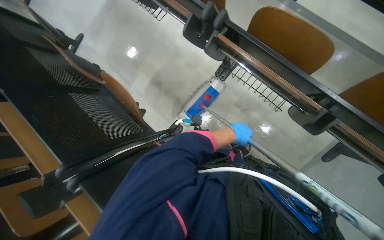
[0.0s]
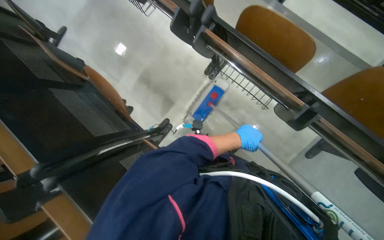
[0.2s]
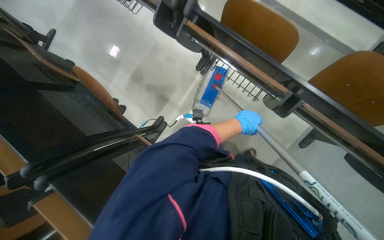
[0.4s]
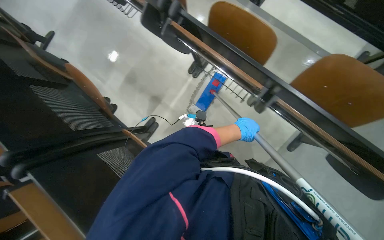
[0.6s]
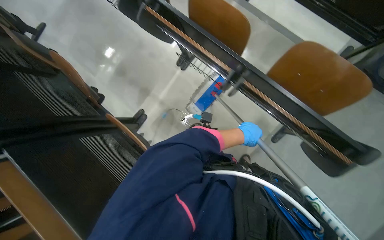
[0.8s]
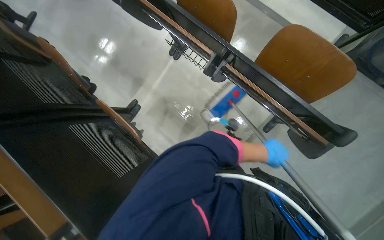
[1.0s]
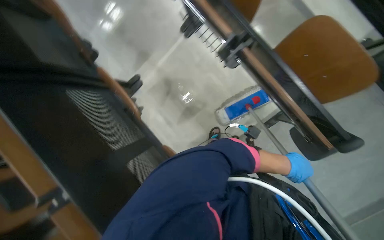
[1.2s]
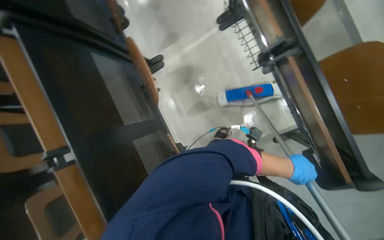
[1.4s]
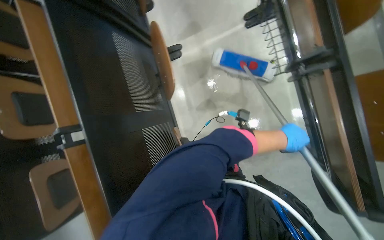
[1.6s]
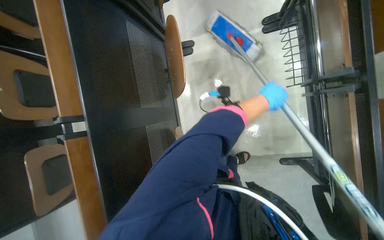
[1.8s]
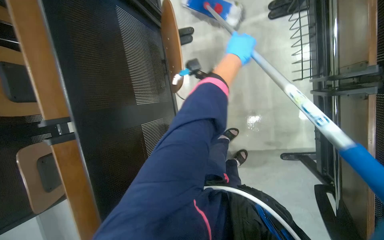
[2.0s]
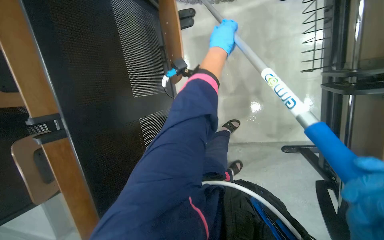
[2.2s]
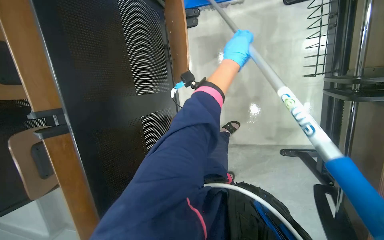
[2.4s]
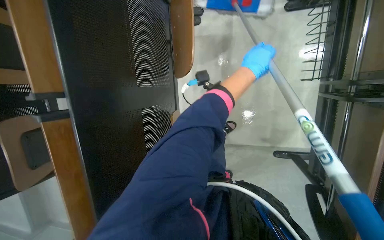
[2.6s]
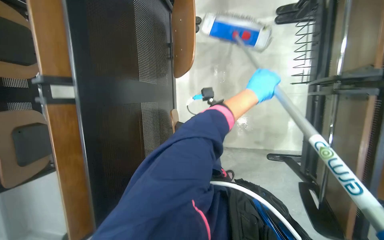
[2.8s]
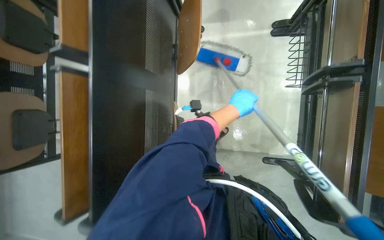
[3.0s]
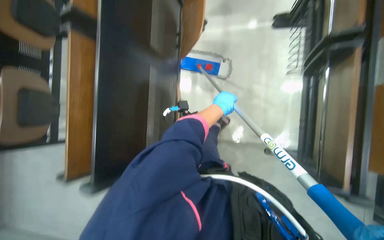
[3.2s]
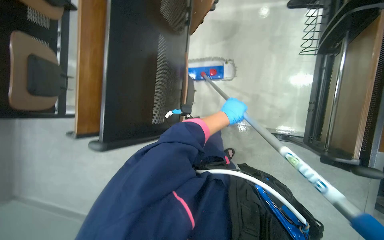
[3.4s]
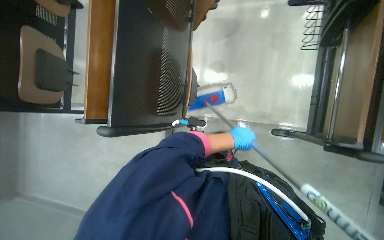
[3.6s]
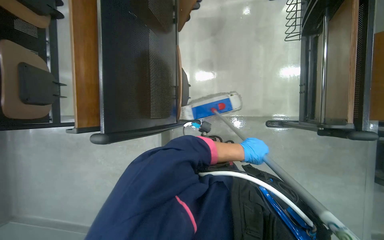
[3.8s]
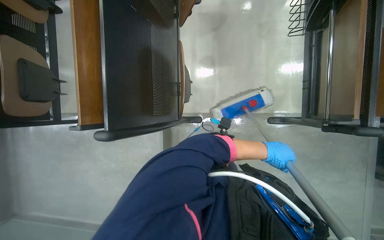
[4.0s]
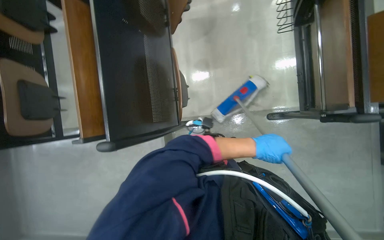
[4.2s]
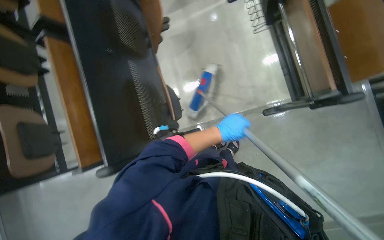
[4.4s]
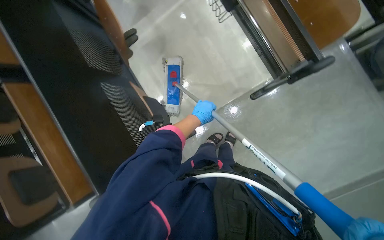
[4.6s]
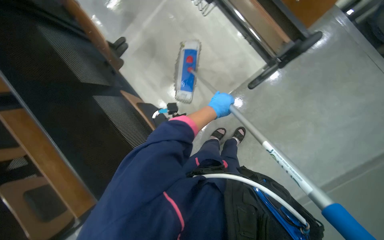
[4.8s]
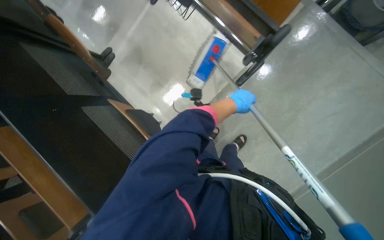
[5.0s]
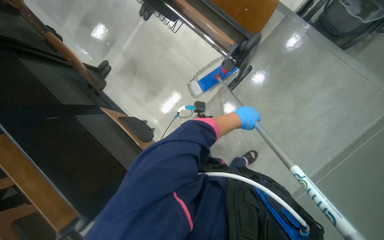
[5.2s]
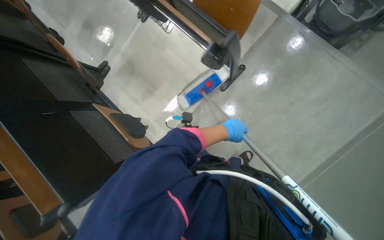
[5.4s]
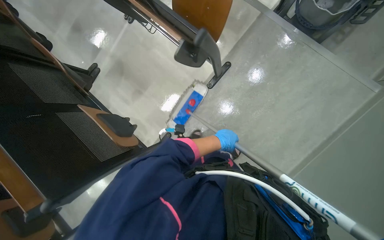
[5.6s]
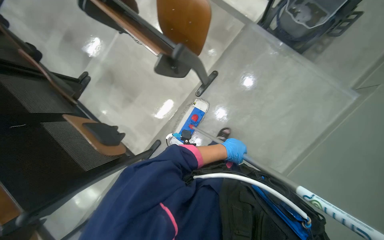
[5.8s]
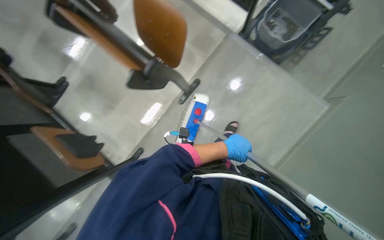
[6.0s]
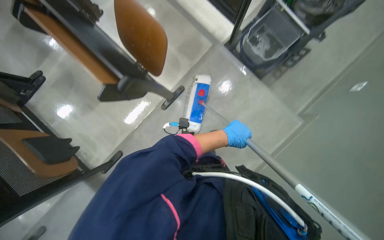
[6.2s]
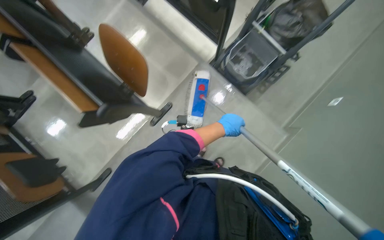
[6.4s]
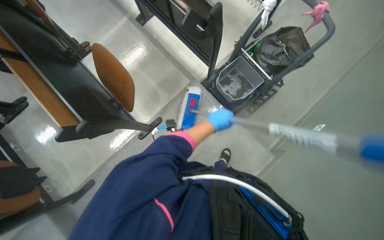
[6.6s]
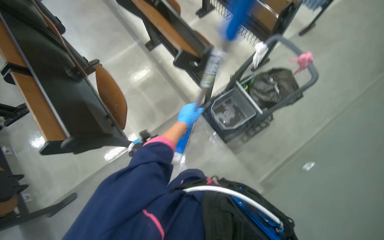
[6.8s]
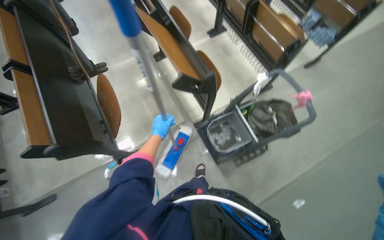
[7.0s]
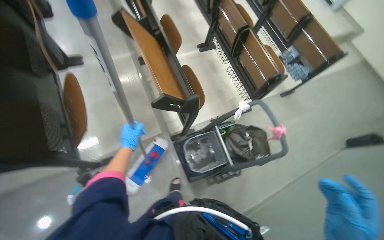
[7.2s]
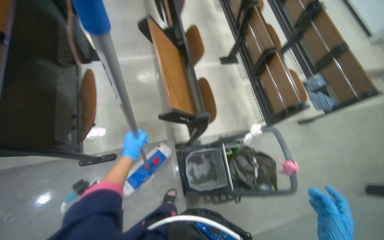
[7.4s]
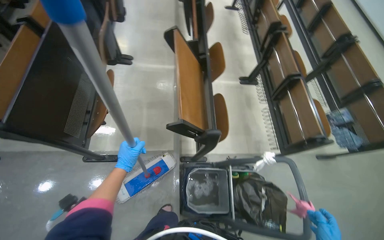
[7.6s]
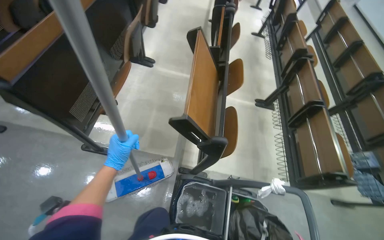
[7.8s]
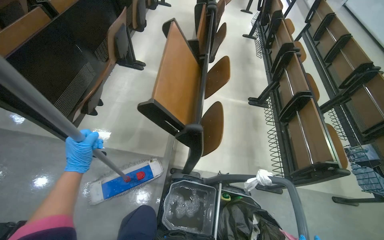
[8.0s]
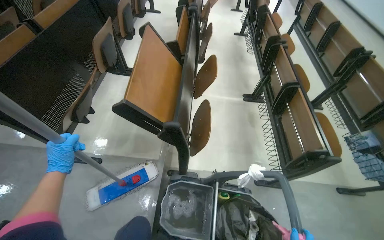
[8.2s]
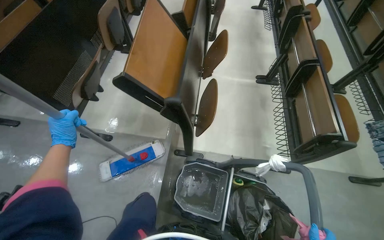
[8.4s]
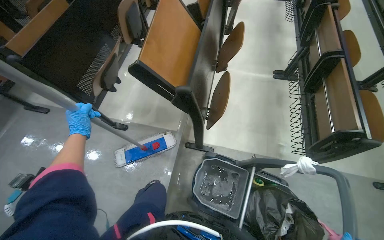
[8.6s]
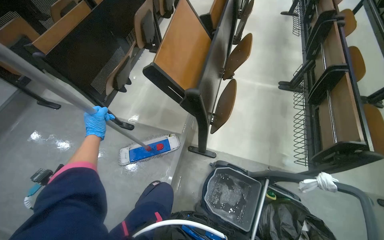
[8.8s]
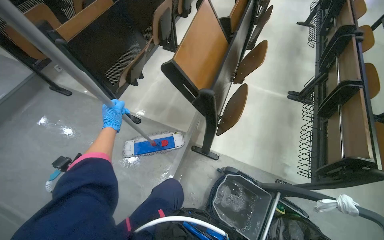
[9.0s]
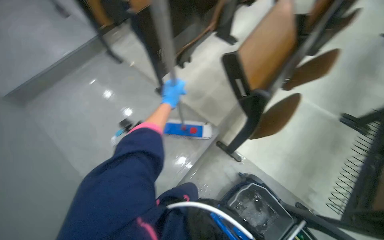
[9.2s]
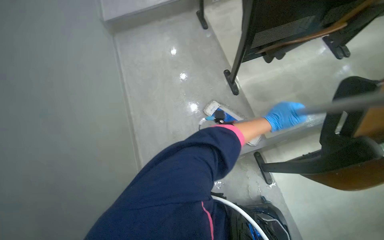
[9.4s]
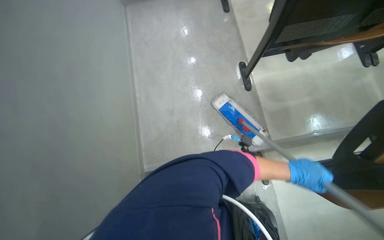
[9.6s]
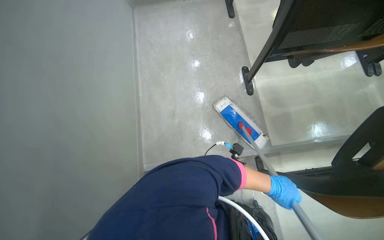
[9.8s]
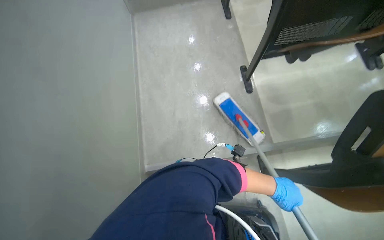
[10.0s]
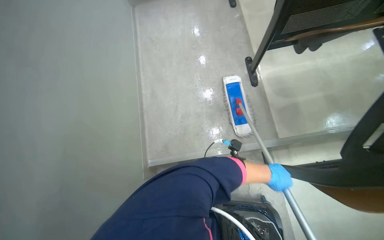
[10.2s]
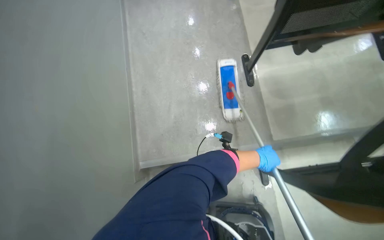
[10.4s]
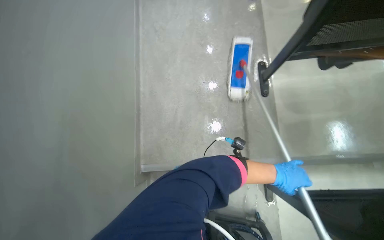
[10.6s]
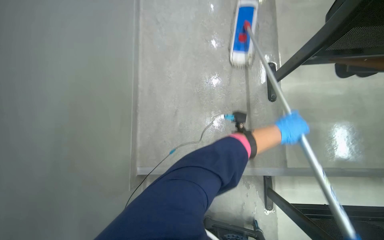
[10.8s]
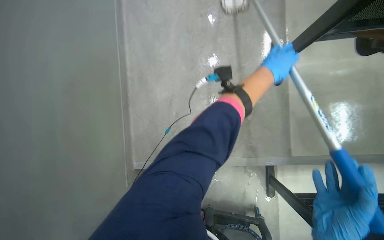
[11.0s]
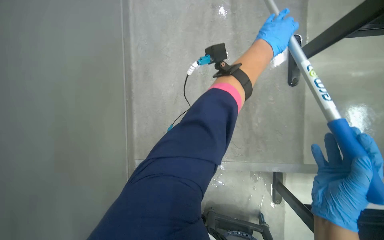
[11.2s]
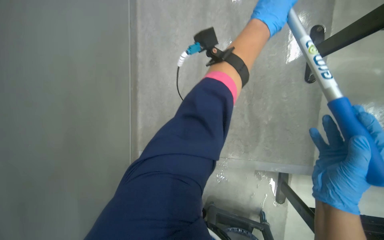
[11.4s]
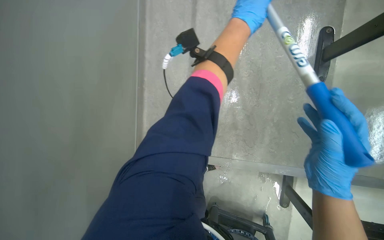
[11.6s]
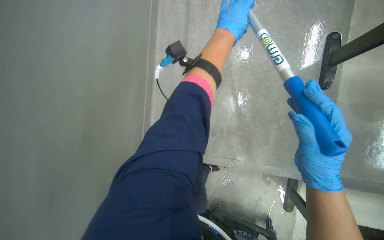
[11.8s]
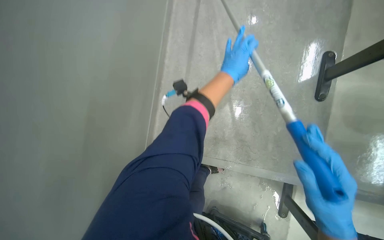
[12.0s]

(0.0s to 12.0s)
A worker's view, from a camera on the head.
Job: mopping floor.
The whole recording: Mopping auditorium floor. The worker mops the floor in the auditorium.
0.0s - 1.6s: The scene rotates clockwise by roughly 30 degrees.
1.6s - 3.0s: The left hand travels to the left by roughly 20 cm.
3.0s - 4.4s: The left hand heads down the picture, covering about 40 cm.
4.4s - 6.0s: The head travels roughly 50 cm. The scene rotates counterclockwise by about 35 degrees.
6.0s - 7.6s: The camera travels approximately 70 cm. The view tips upward by about 25 degrees. The scene turns approximately 50 degrees clockwise in the picture.
7.6s - 9.0s: The head turns to the left by about 25 degrees.
9.0s - 10.4s: The head rotates roughly 45 degrees to the left. The camera pitches downward, by roughly 20 degrees.
10.4s - 12.0s: The camera pitches downward, by about 10 degrees. The left hand shifts approximately 50 cm up the picture and to the left.

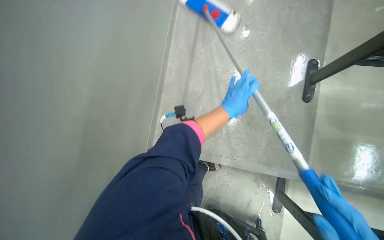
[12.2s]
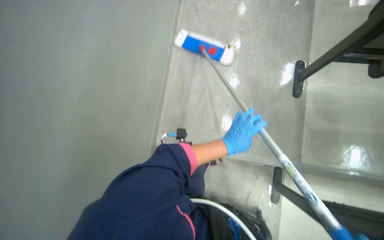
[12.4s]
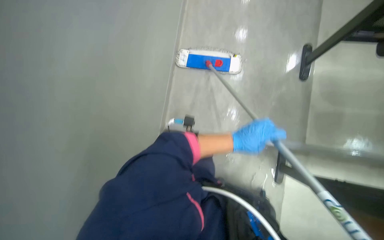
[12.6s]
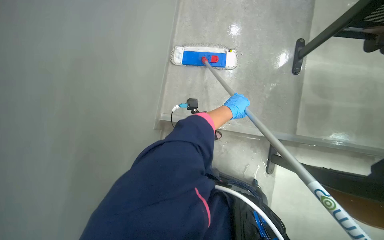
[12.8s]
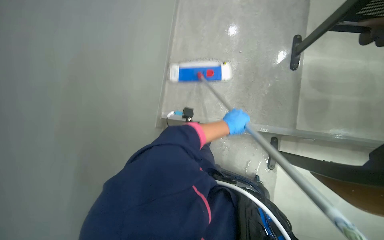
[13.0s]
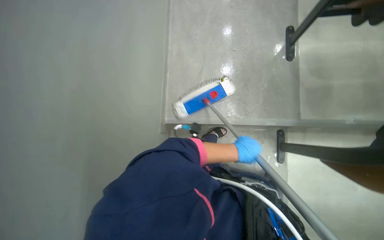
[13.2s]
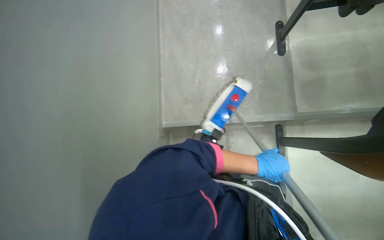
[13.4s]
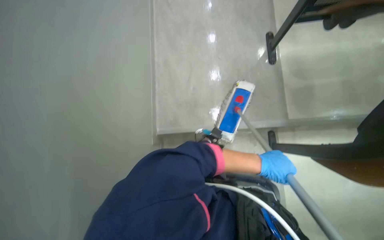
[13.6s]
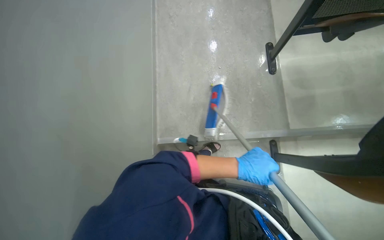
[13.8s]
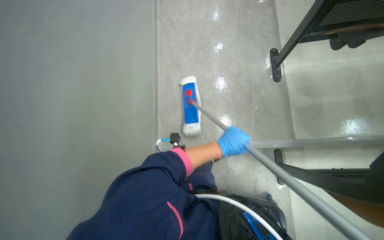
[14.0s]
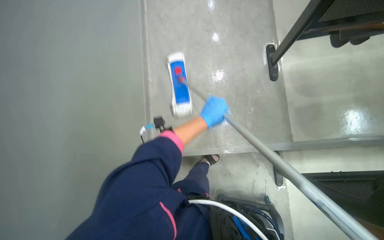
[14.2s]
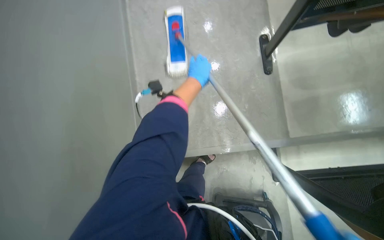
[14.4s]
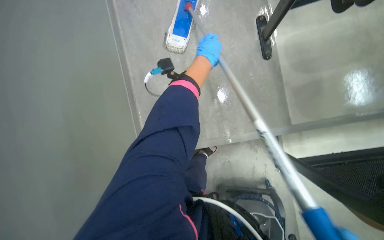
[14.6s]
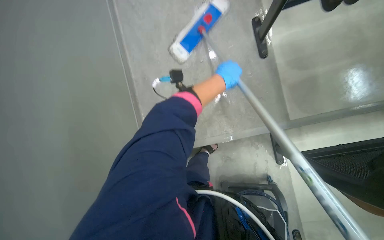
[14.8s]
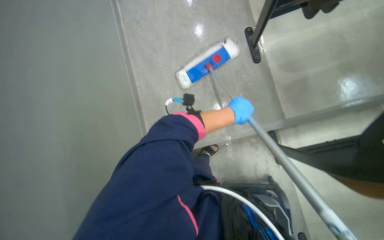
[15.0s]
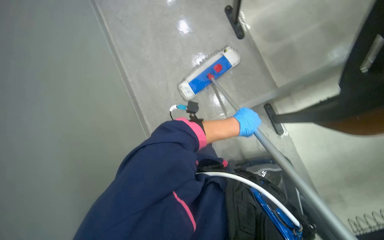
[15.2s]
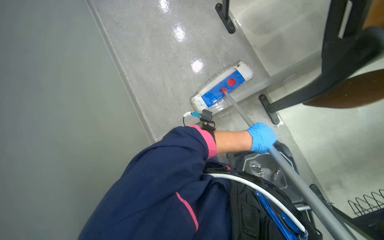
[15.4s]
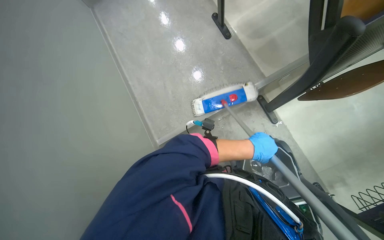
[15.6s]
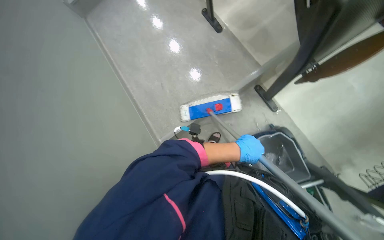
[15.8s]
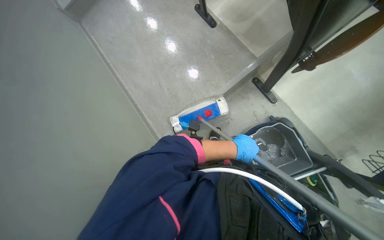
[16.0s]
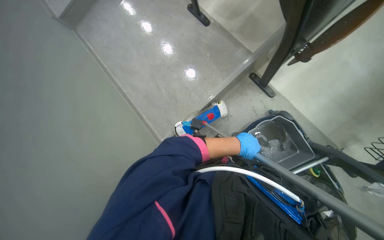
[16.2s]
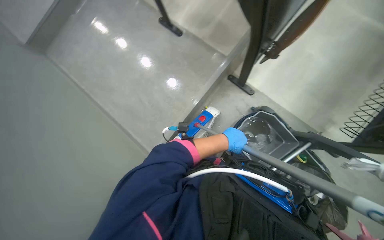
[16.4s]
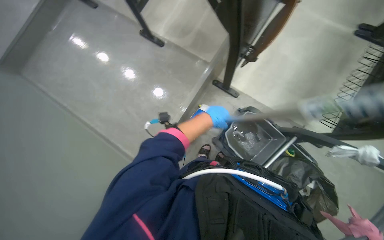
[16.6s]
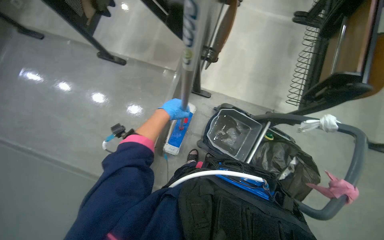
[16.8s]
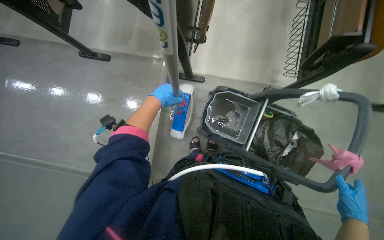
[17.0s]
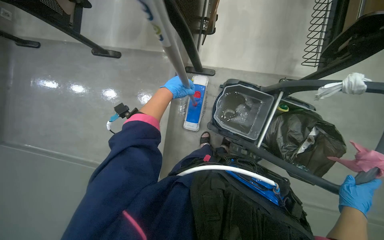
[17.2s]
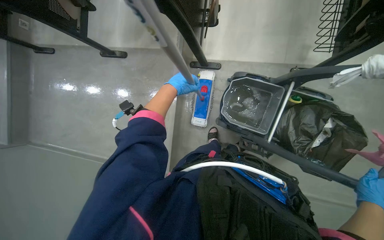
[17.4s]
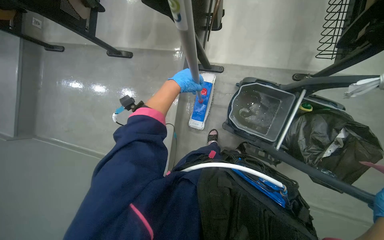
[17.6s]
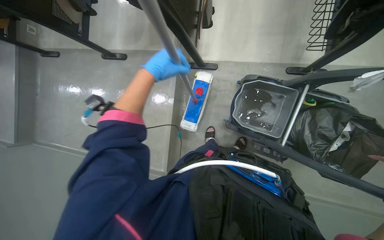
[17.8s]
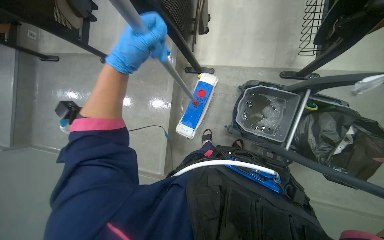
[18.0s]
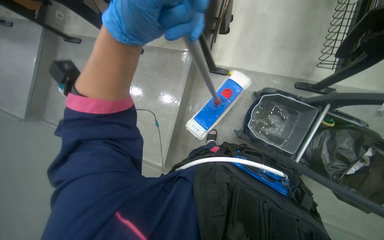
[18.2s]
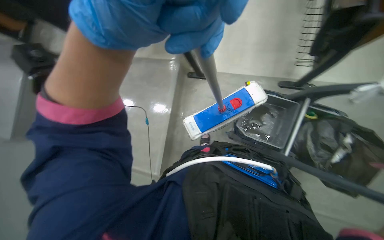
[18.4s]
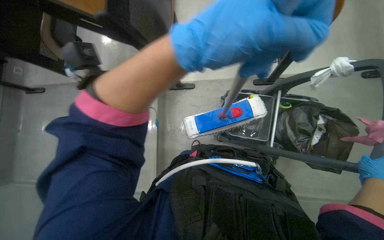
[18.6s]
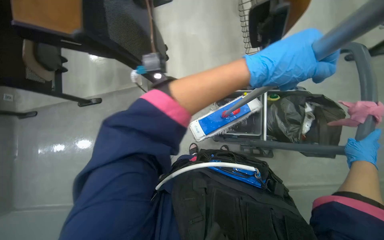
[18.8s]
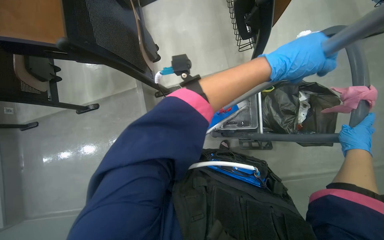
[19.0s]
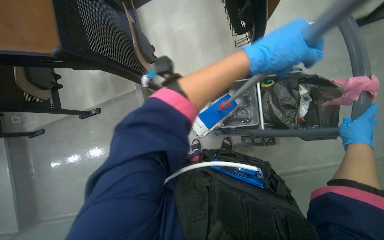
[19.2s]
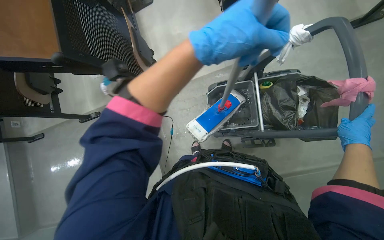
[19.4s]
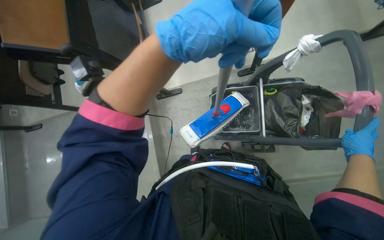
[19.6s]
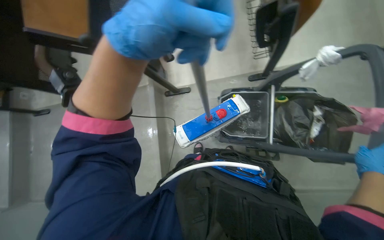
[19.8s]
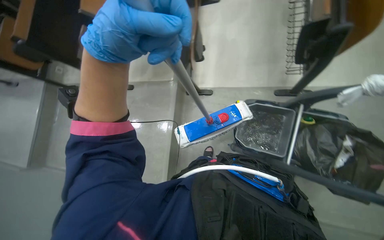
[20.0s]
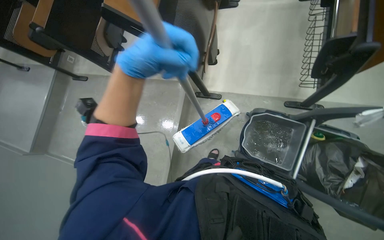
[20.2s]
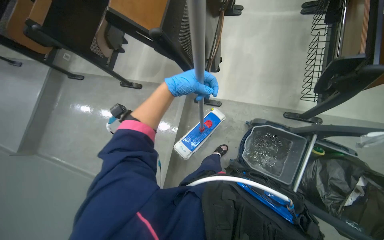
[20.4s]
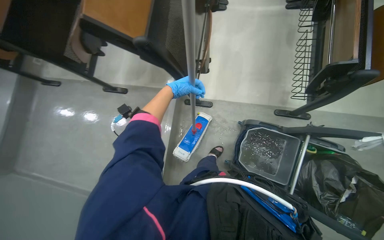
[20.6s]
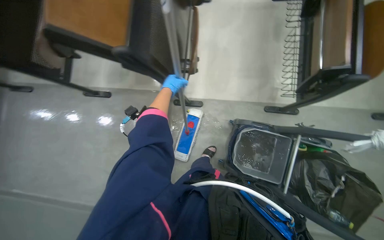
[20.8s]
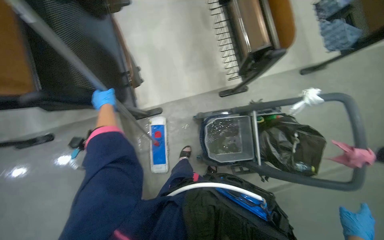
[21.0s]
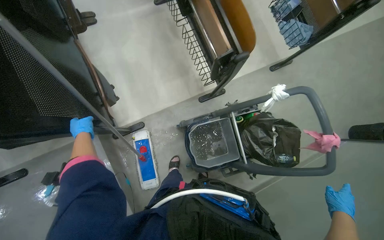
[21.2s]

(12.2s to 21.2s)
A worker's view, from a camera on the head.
Job: mopping floor.
The whole recording: Mopping auditorium floor. The worker mops the floor in the auditorium.
12.2s - 13.8s: The left hand moves down the picture, roughly 40 cm.
13.8s - 15.2s: The left hand travels up the picture by some 10 cm.
15.2s - 16.6s: The scene turns roughly 30 degrees counterclockwise in the picture.
19.8s - 21.2s: The head turns to the right by some 20 degrees.
